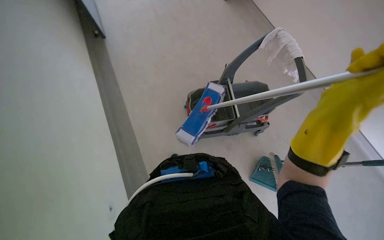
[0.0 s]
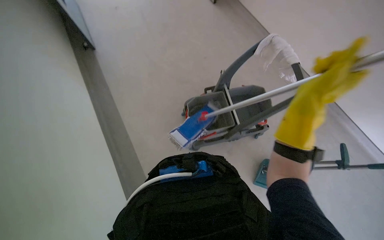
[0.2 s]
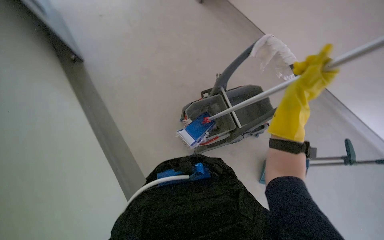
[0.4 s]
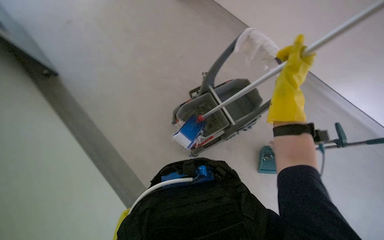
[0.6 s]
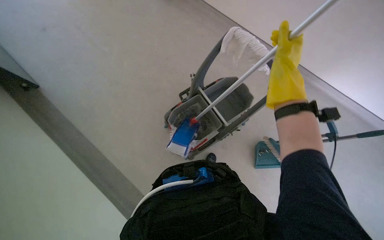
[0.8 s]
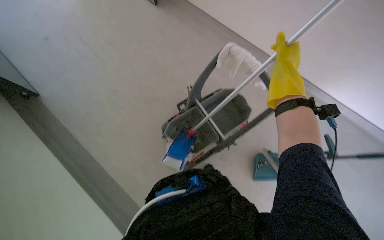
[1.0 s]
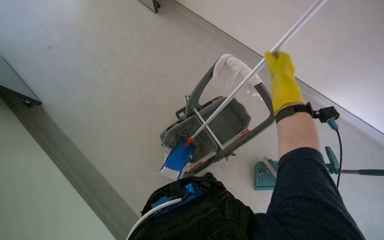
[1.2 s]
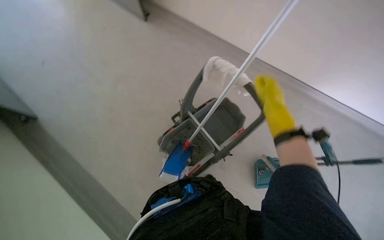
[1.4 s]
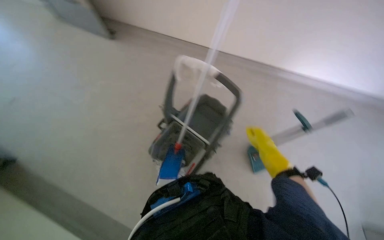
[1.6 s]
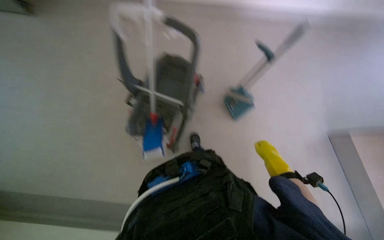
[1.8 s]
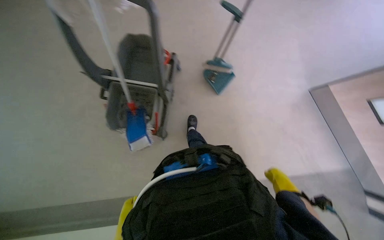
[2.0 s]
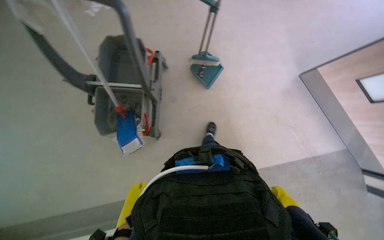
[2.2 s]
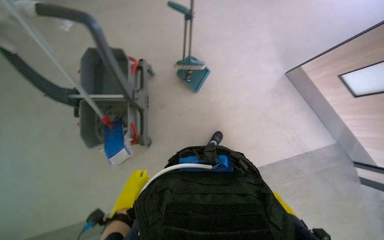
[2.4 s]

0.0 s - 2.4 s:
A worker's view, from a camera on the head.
Job: mopping floor.
The whole recording: Mopping floor. The worker mops the floor with a long-handled mop.
0.0 s - 1.2 s: The view tips upward by approximately 15 degrees. The right hand shifts roughly 20 cm farther from the camera and up the picture.
1.2 s - 2.4 s: The head turns to the right by some 45 degrees.

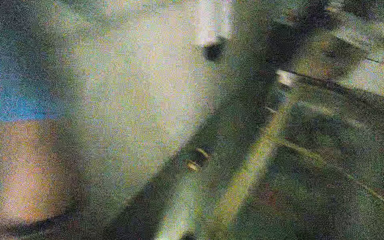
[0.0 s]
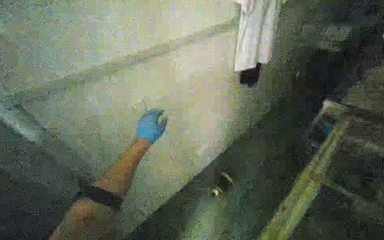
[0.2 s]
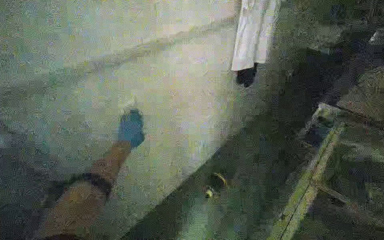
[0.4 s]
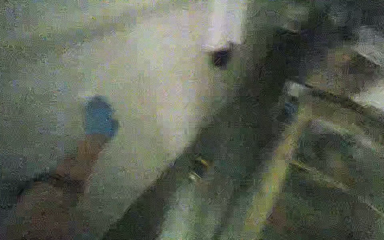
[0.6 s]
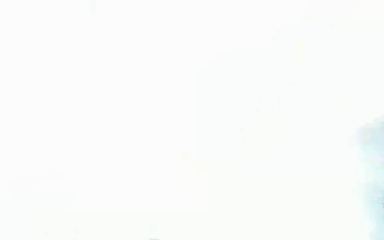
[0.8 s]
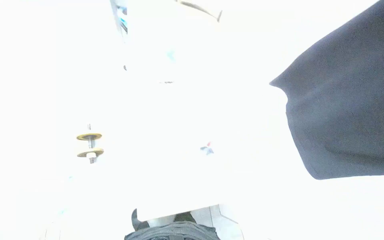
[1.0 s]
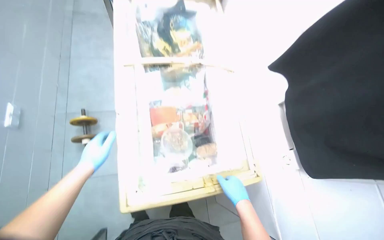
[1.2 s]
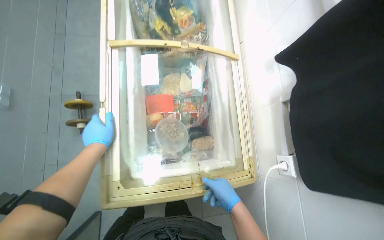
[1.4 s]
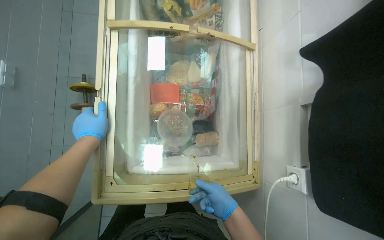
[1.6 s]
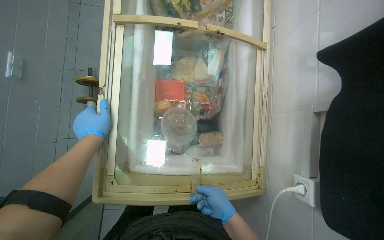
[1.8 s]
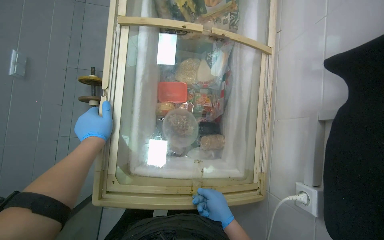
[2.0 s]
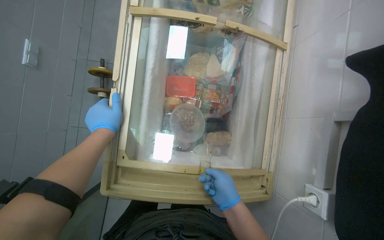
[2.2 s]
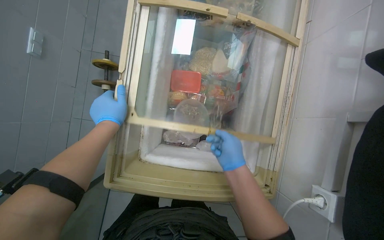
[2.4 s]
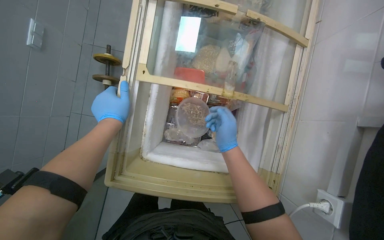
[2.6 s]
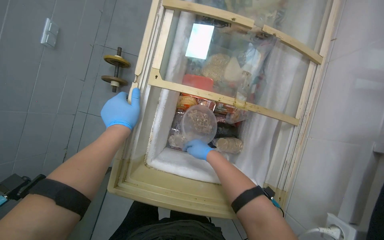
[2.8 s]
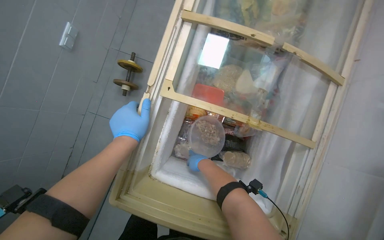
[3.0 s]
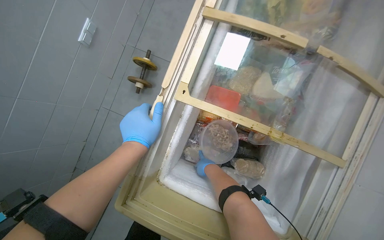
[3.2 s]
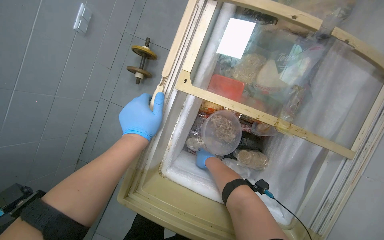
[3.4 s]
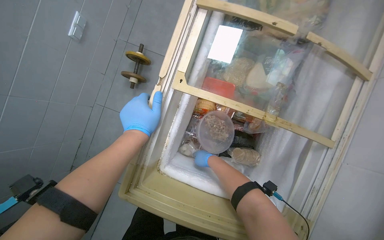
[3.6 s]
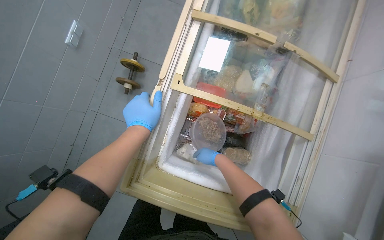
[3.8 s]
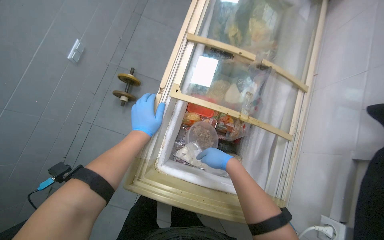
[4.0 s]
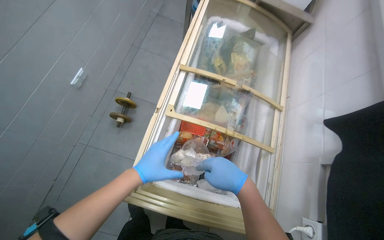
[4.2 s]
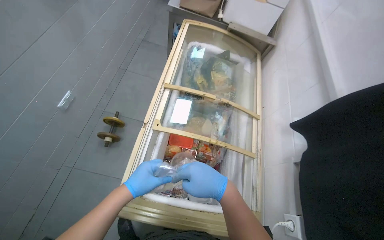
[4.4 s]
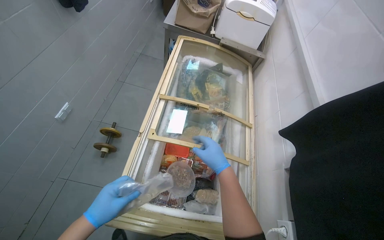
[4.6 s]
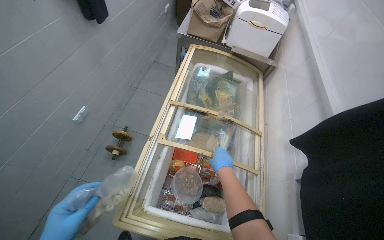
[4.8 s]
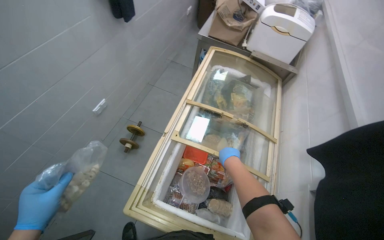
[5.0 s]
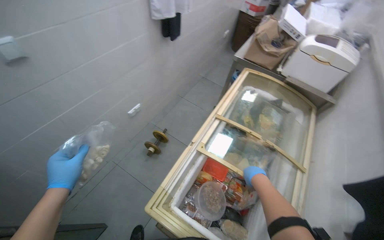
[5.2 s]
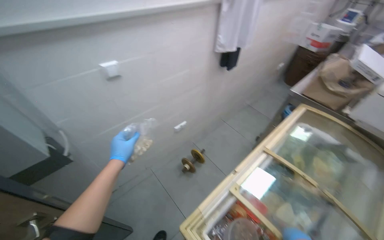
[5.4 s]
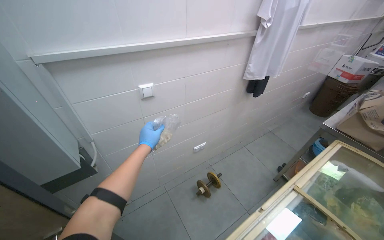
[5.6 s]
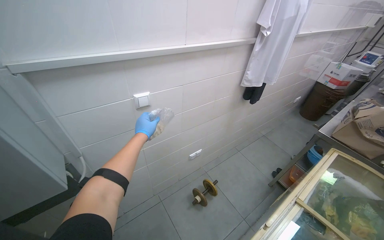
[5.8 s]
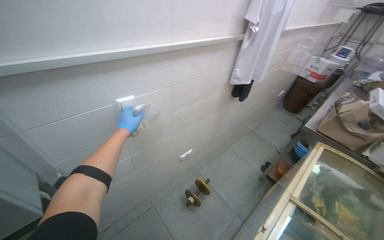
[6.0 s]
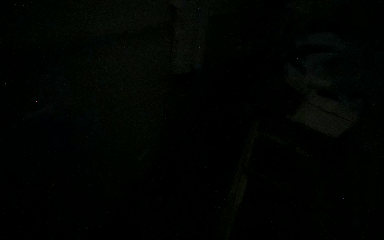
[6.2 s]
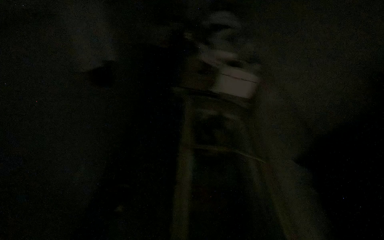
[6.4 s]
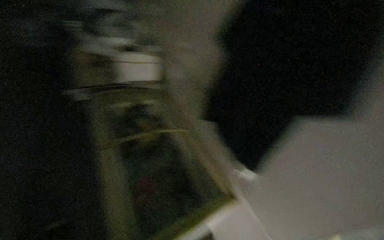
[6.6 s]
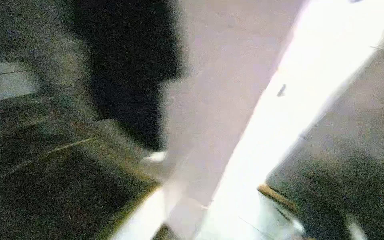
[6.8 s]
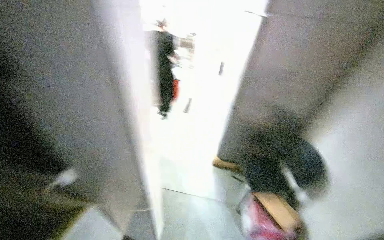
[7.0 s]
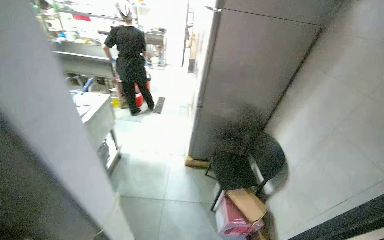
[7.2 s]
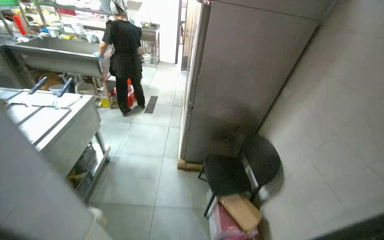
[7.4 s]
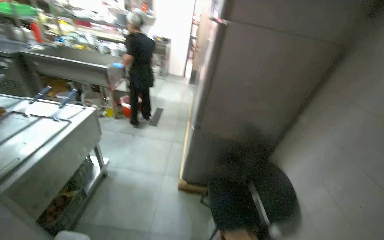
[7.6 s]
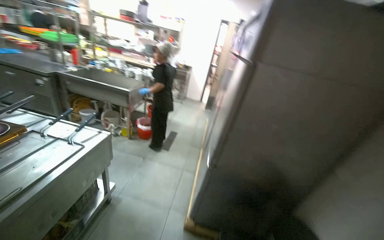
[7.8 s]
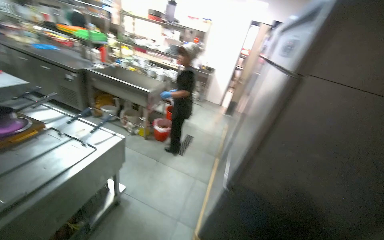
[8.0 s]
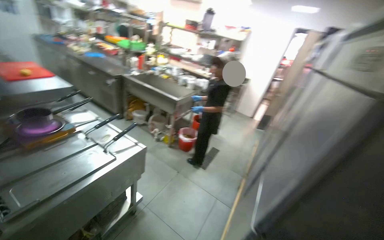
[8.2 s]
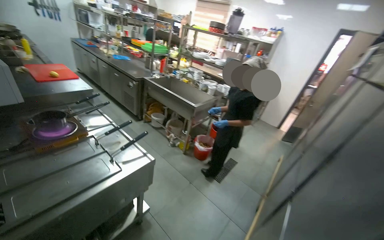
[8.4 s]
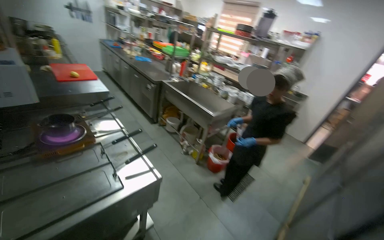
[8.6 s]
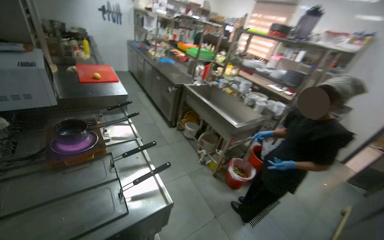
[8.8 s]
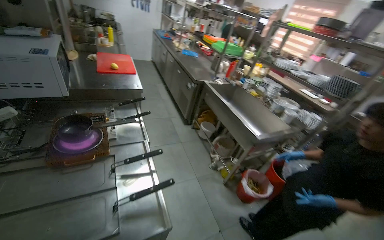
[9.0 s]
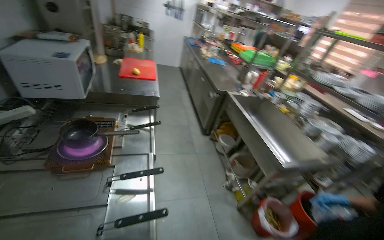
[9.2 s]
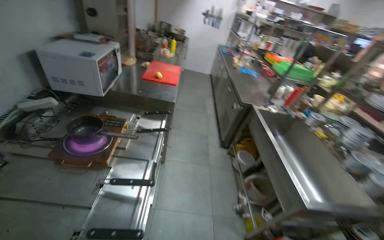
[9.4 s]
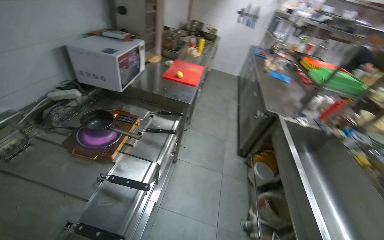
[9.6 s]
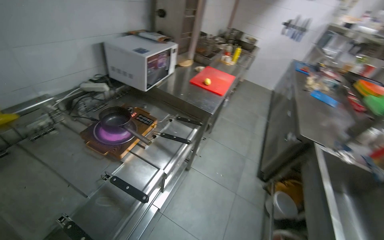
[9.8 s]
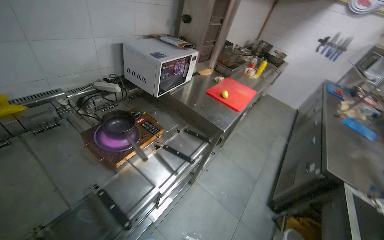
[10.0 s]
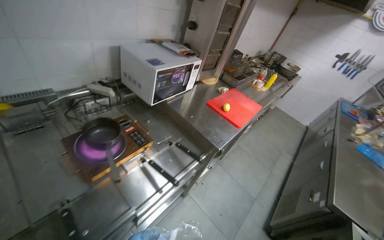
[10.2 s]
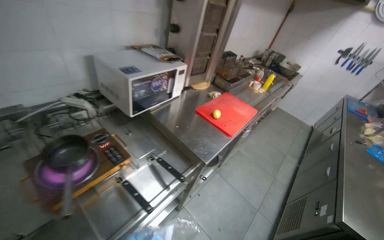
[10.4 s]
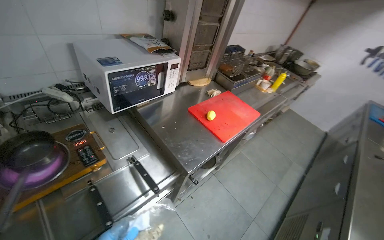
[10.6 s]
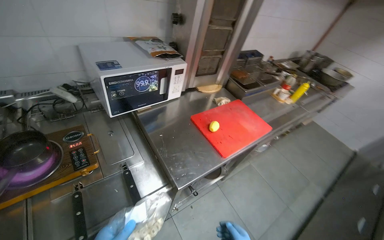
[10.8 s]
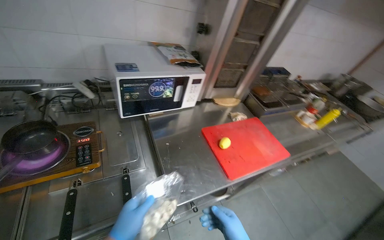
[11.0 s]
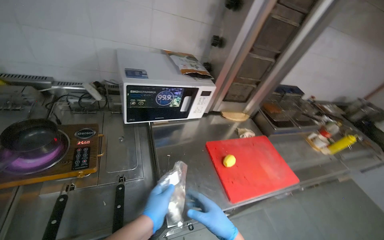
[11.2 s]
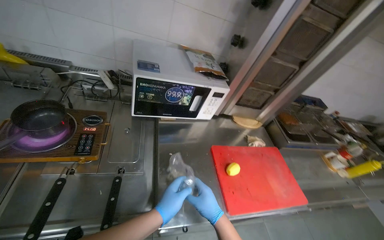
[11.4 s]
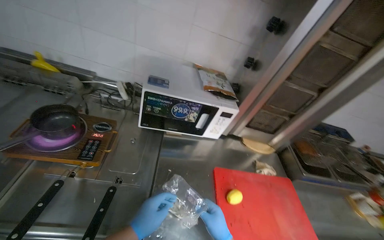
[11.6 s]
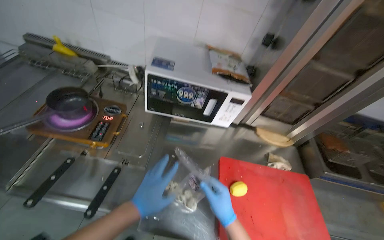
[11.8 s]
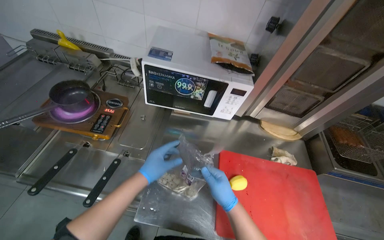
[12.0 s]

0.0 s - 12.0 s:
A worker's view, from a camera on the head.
Job: preparing food.
The whole recording: Preparing noodle portions. The worker seals individual portions of noodles into plastic bags.
0.0 s - 1.6 s: The wearer looks some 15 degrees further downward.
1.6 s - 3.0 s: The right hand goes approximately 35 cm farther from the camera, up the picture and to the left.
3.0 s - 4.4 s: The view tilts some 20 degrees upward.
4.4 s - 6.0 s: The head rotates some 40 degrees to the left. The camera pitches upward, by about 25 degrees.
6.0 s - 7.6 s: The wearer looks roughly 30 degrees further to the right.
7.6 s - 9.0 s: The wearer moves about 1 m. The wearer looks some 60 degrees further to the left.
9.0 s - 10.4 s: The camera travels some 80 cm. The head rotates roughly 65 degrees to the left.
10.4 s - 12.0 s: The wearer moves roughly 60 cm. The head turns to the left by some 55 degrees.

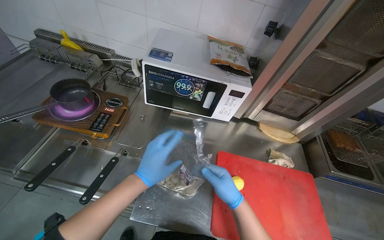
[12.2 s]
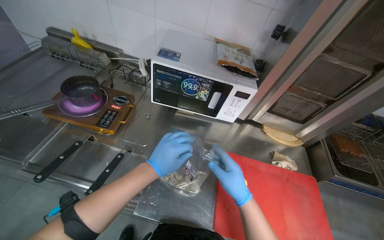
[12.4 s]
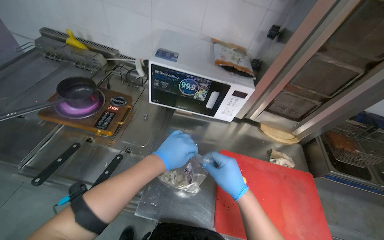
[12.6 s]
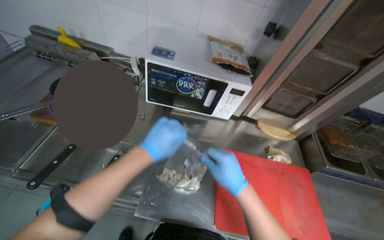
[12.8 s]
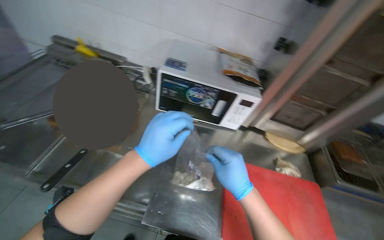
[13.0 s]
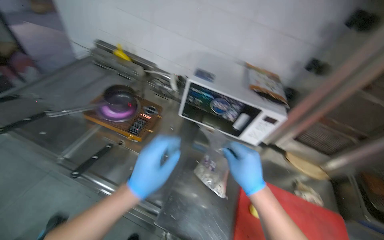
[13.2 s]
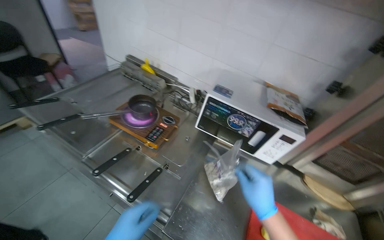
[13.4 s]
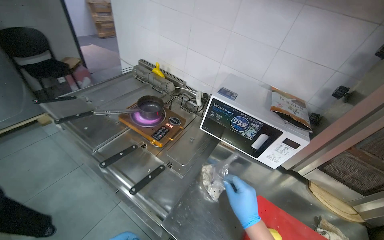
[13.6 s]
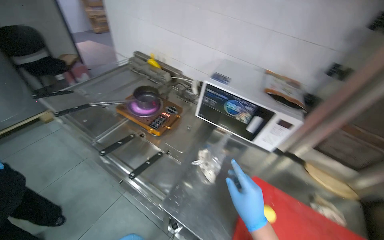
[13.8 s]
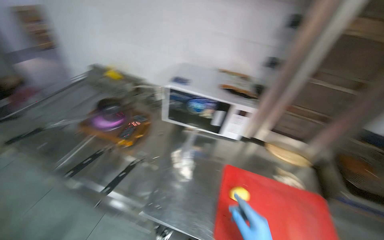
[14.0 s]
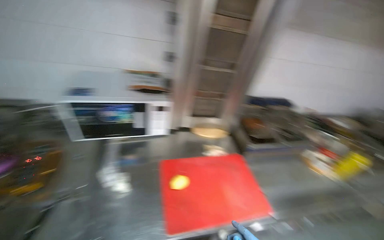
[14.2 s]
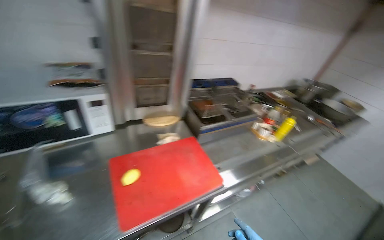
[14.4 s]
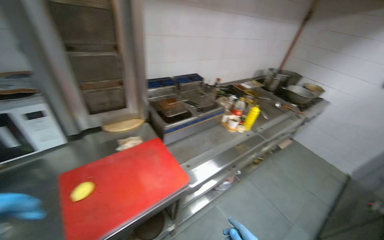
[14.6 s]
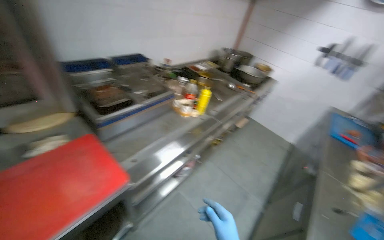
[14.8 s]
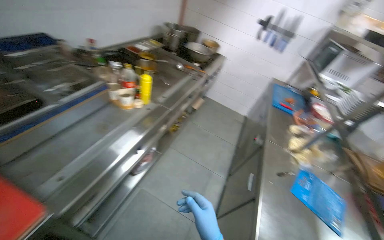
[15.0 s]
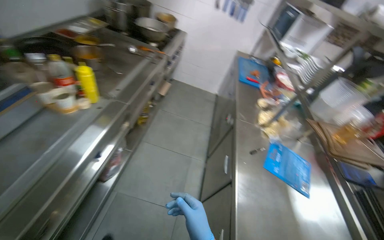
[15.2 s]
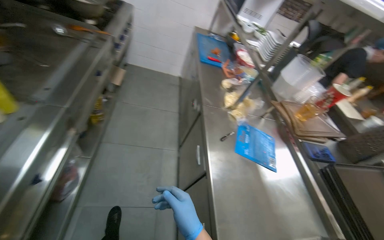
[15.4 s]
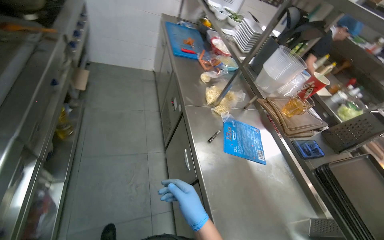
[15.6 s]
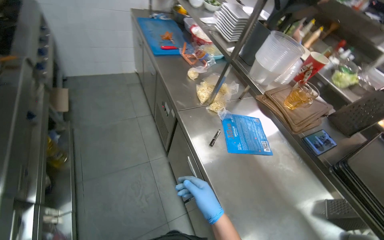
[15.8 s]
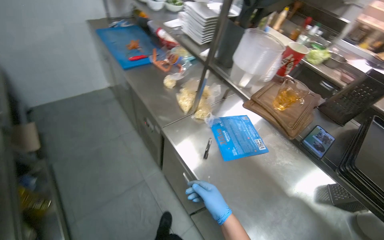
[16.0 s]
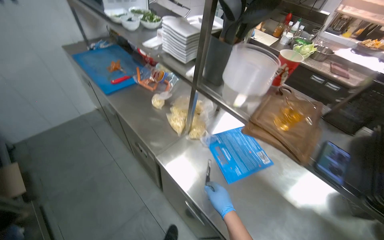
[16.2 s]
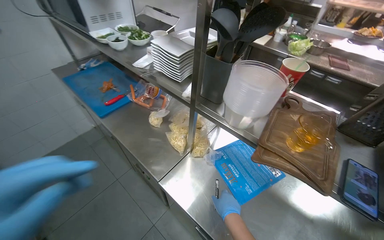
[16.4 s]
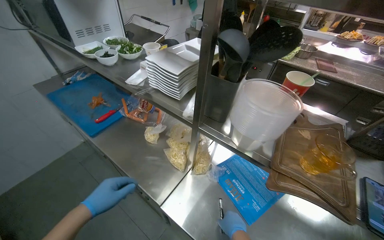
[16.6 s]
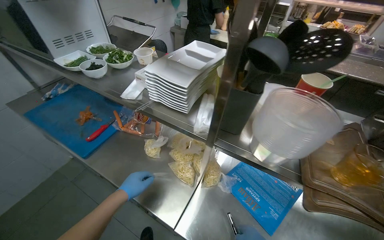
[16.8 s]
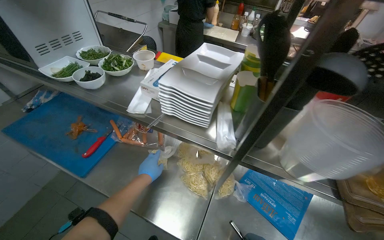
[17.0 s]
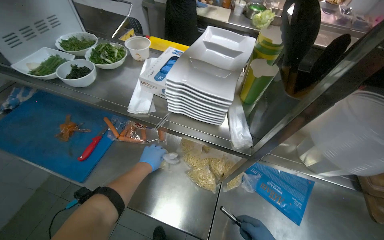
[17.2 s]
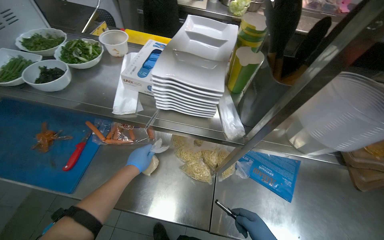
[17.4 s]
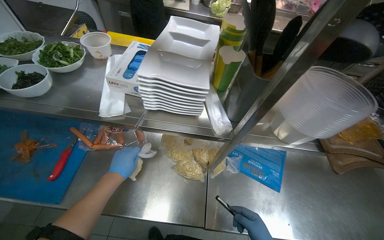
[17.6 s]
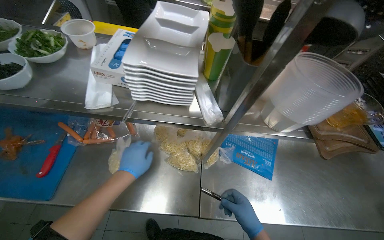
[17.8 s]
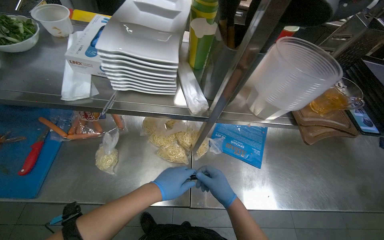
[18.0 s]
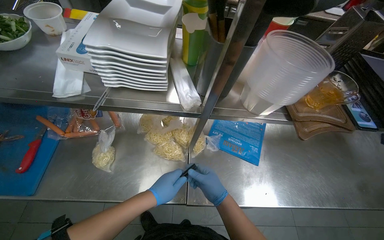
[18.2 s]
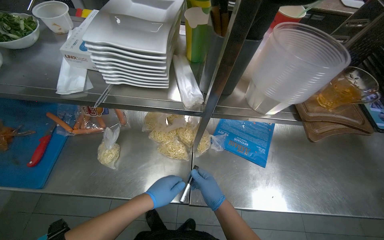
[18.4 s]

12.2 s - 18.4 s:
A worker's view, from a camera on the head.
Job: preparing food.
The whole recording: Preparing noodle portions. The worker seals individual portions of noodles into plastic bags.
12.2 s - 13.8 s: The head rotates approximately 20 degrees to the left.
13.8 s - 15.4 s: The camera travels approximately 1 m. The wearer's head swings roughly 125 degrees to the right. The view tips downward by some 30 degrees.
15.4 s - 16.8 s: The camera is carried some 80 cm. The head turns to the right by approximately 60 degrees.
16.8 s - 18.4 s: The wearer looks about 25 degrees further to the right. The view tilts some 15 degrees downward.
